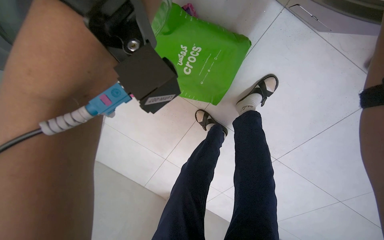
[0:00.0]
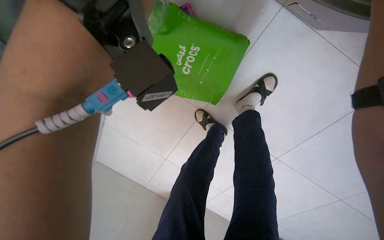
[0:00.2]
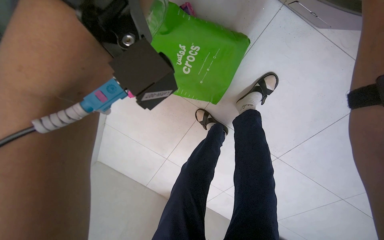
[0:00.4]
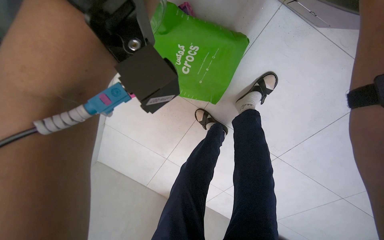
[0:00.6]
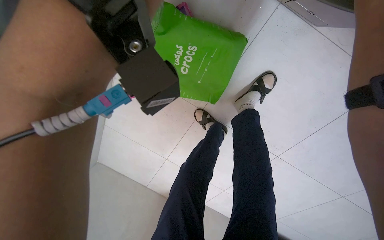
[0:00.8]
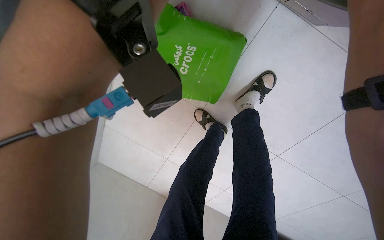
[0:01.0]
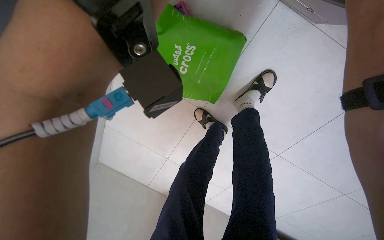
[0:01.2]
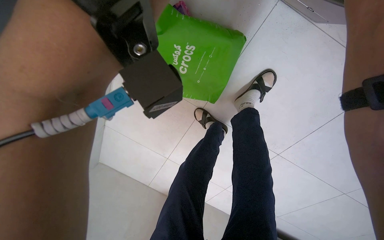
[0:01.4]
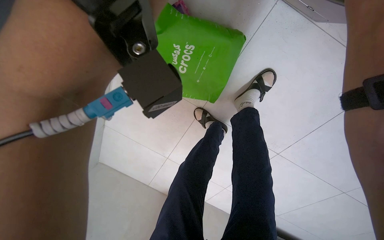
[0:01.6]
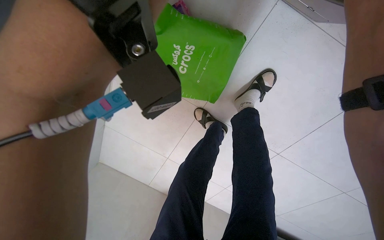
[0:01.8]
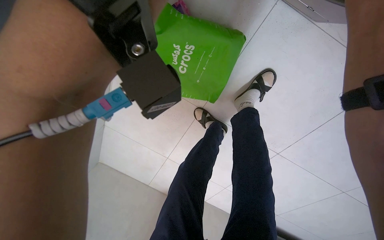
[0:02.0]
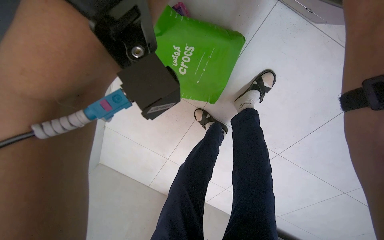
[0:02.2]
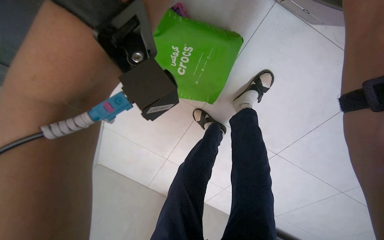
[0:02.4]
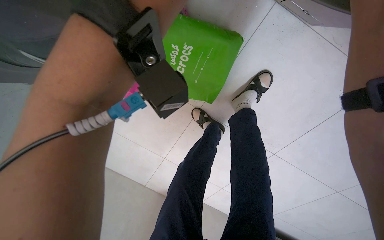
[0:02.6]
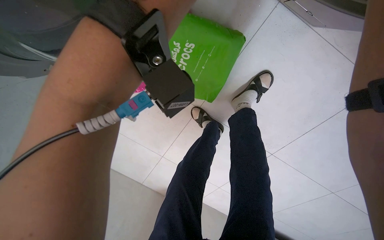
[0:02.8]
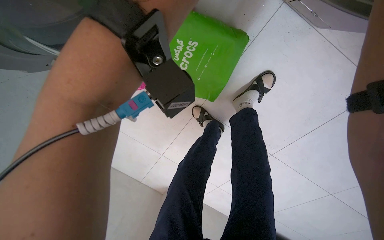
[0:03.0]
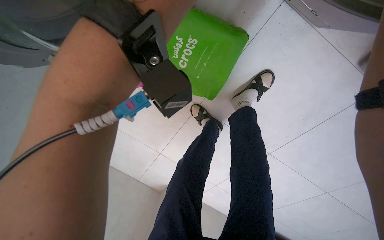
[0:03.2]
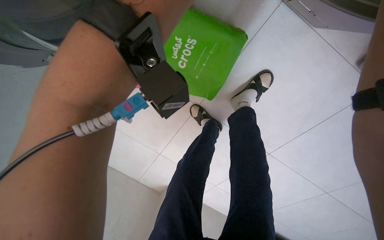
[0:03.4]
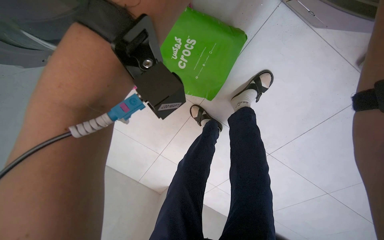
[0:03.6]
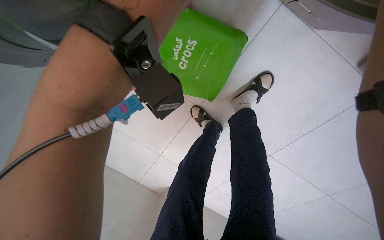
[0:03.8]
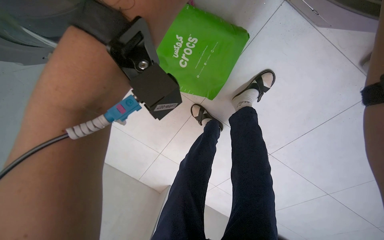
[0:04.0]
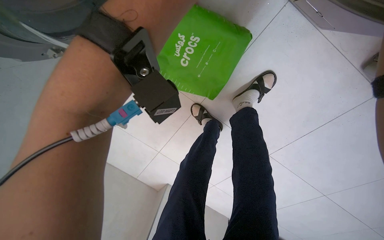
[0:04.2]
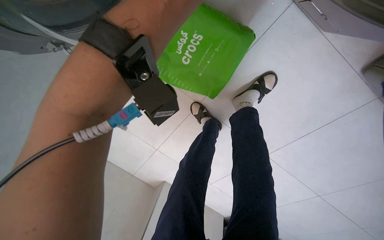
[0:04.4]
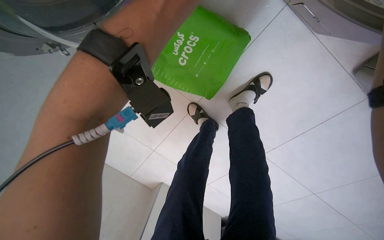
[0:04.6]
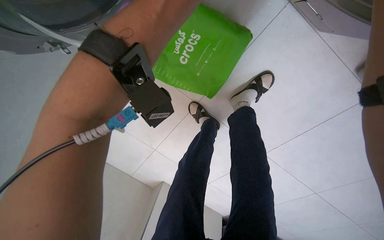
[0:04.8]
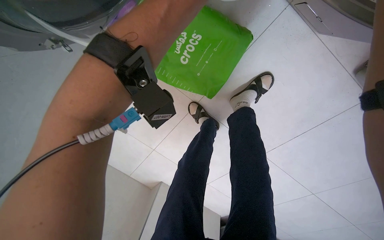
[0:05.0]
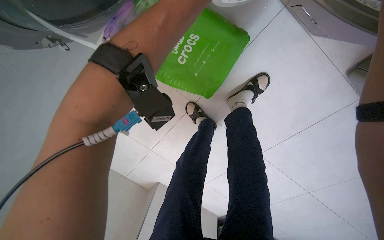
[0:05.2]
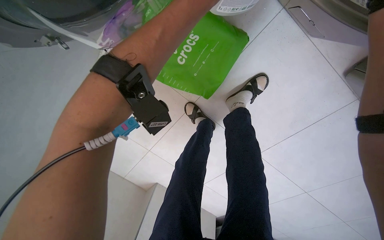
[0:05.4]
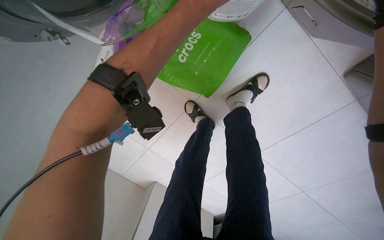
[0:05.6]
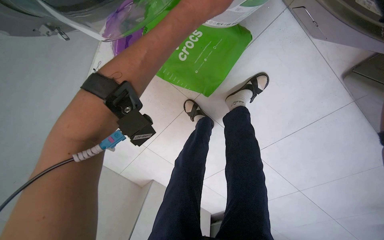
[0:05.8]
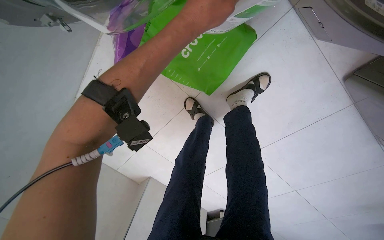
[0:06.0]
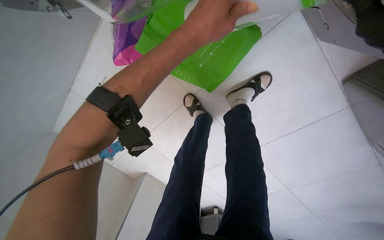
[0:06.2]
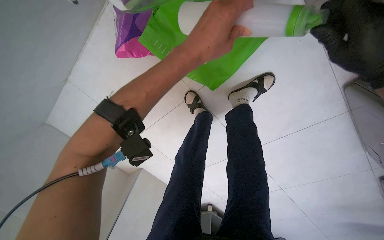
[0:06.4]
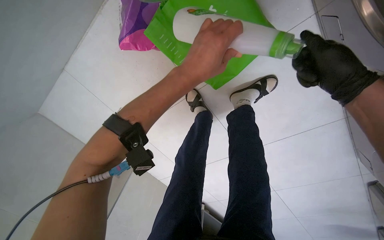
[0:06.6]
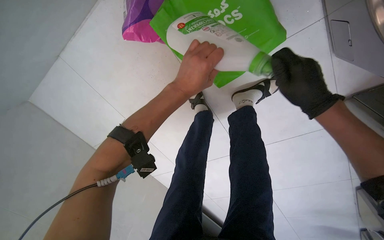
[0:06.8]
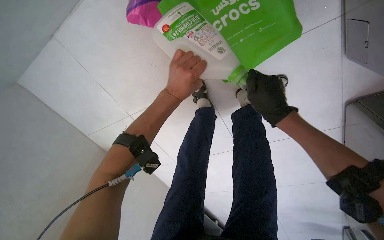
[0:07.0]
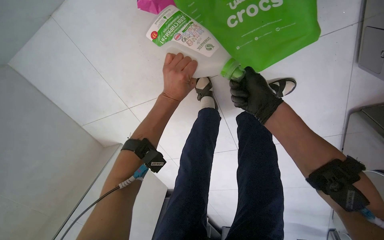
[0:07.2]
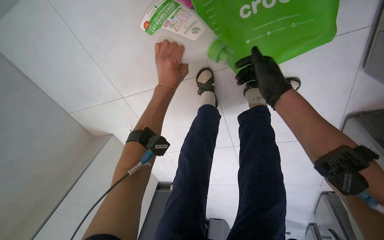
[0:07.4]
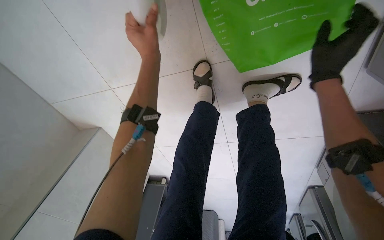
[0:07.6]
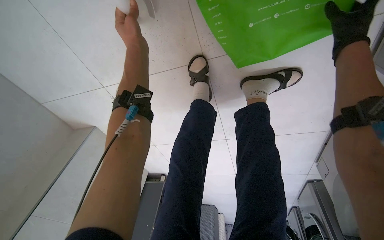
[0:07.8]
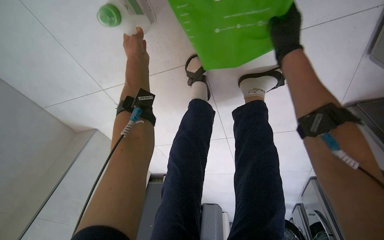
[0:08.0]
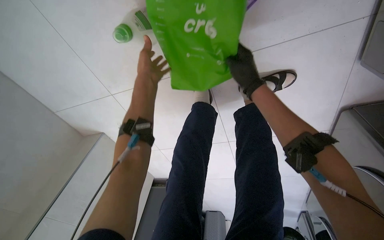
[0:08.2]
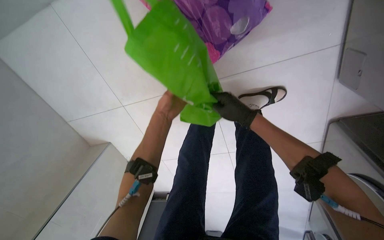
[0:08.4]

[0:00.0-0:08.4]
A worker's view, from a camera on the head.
Job: managing laundry.
The whole recording: Adding detergent to washing machine. The worker measures and pours detergent into the washing machine.
0:07.0 to 0:08.4: The left hand goes about 10 cm to the left, and goes up the picture and returns, some 15 cm each way. The right hand travels to the right and back again, some 15 cm each way.

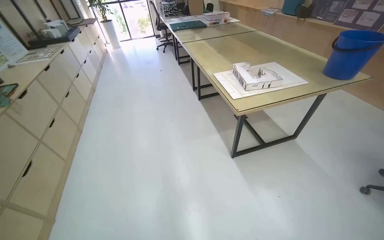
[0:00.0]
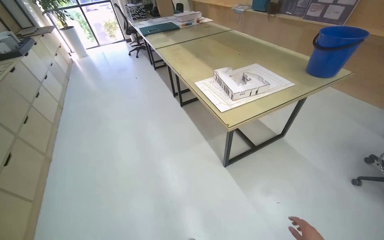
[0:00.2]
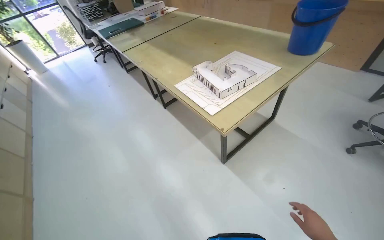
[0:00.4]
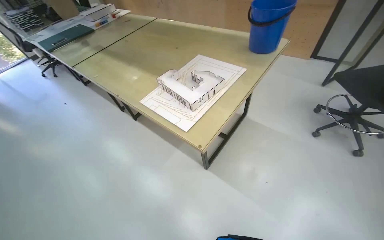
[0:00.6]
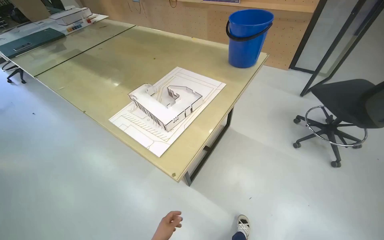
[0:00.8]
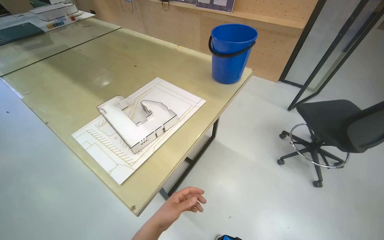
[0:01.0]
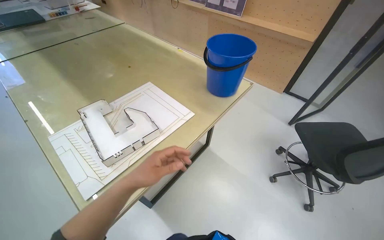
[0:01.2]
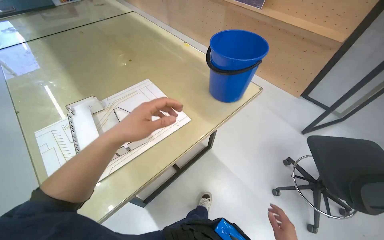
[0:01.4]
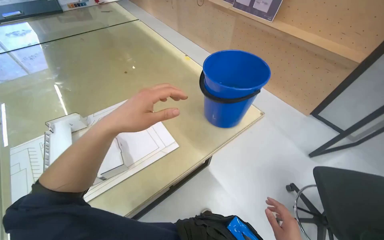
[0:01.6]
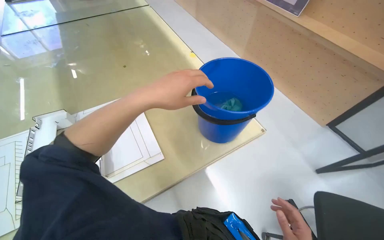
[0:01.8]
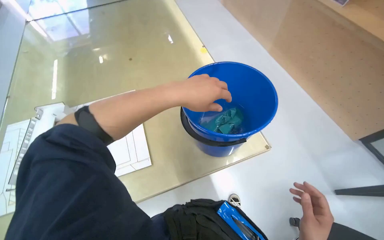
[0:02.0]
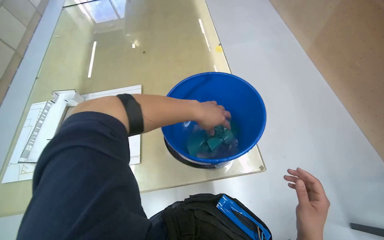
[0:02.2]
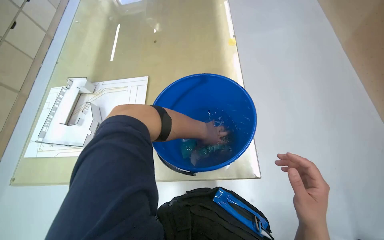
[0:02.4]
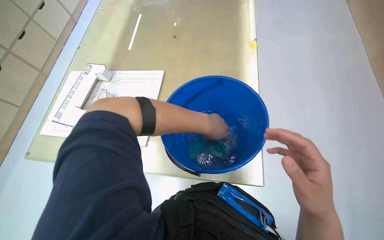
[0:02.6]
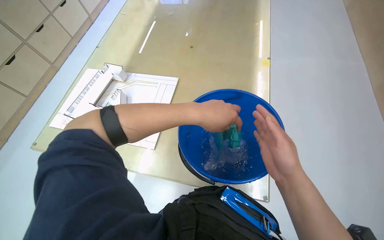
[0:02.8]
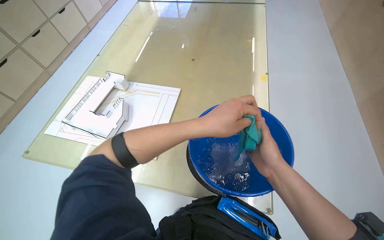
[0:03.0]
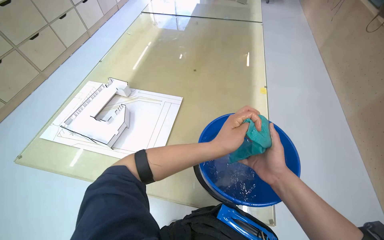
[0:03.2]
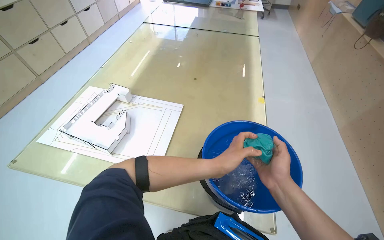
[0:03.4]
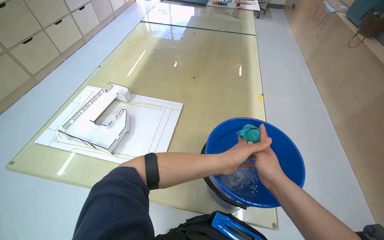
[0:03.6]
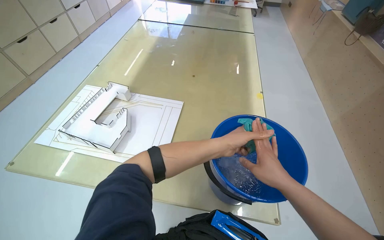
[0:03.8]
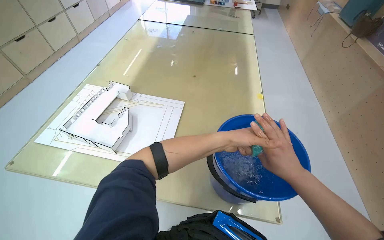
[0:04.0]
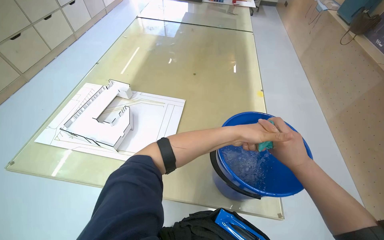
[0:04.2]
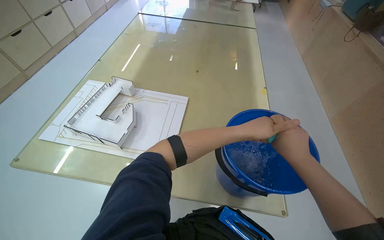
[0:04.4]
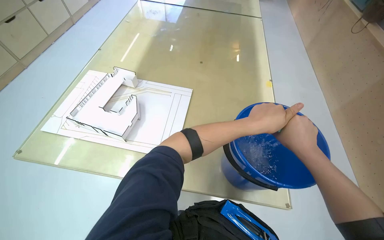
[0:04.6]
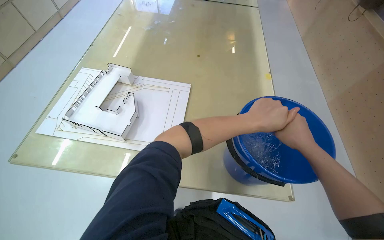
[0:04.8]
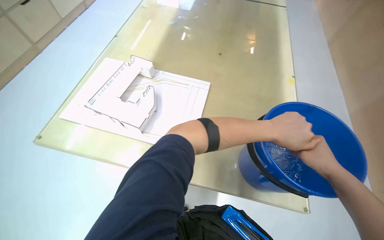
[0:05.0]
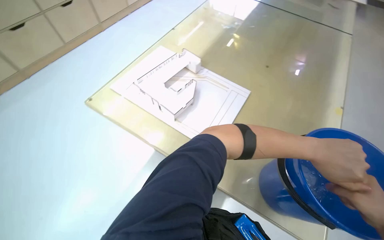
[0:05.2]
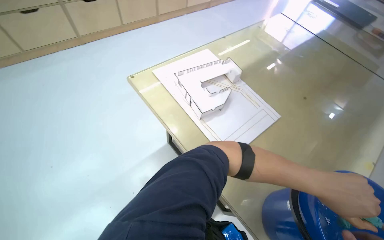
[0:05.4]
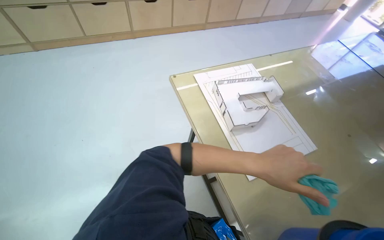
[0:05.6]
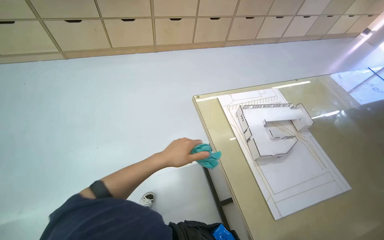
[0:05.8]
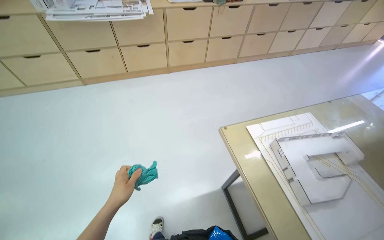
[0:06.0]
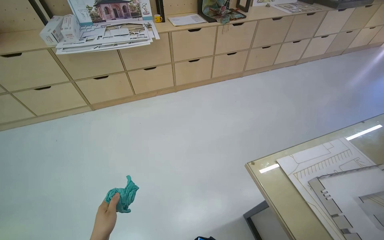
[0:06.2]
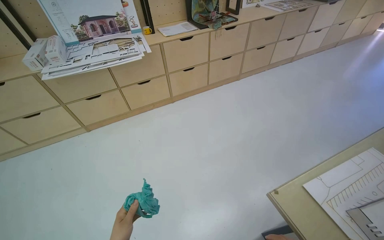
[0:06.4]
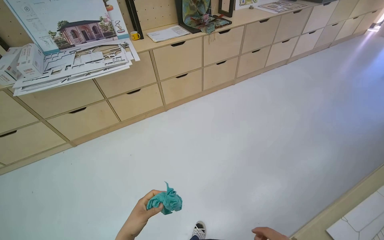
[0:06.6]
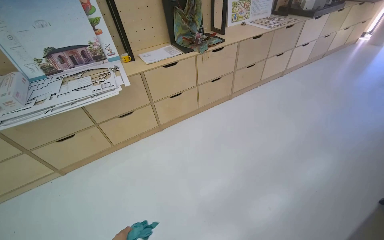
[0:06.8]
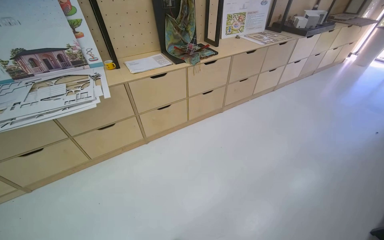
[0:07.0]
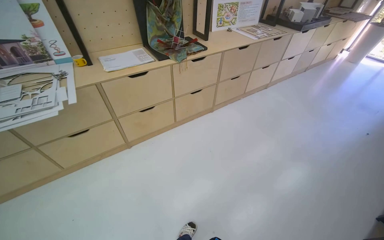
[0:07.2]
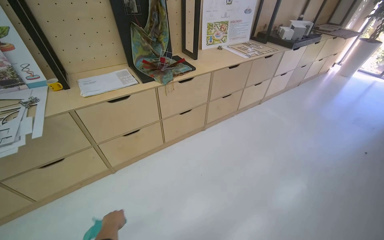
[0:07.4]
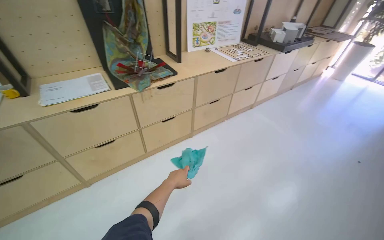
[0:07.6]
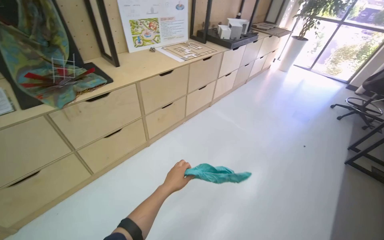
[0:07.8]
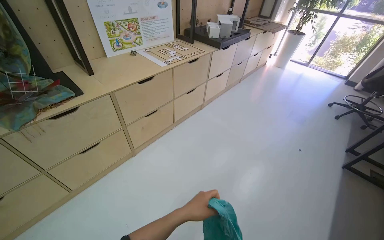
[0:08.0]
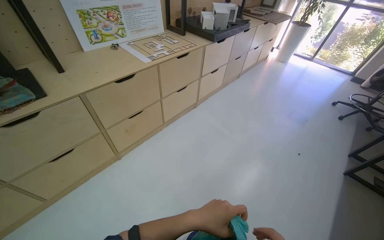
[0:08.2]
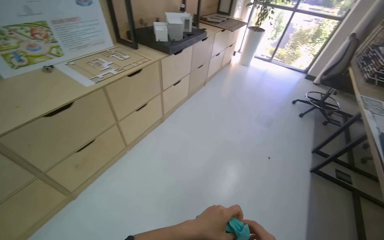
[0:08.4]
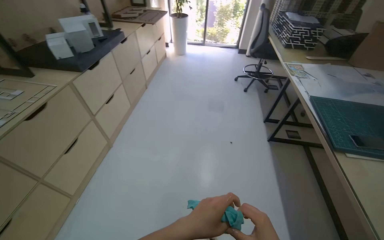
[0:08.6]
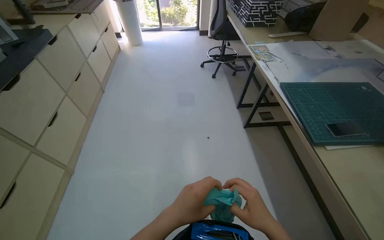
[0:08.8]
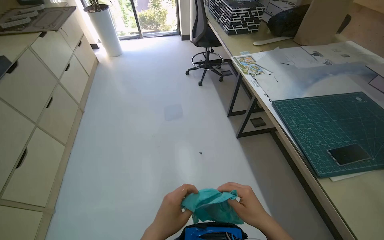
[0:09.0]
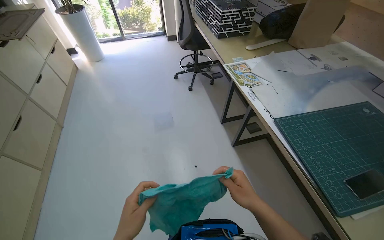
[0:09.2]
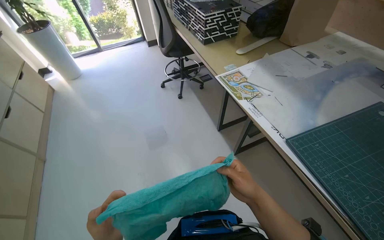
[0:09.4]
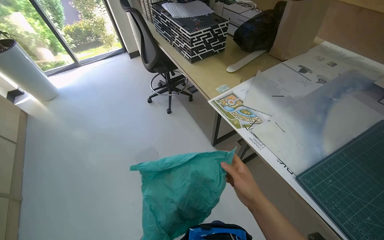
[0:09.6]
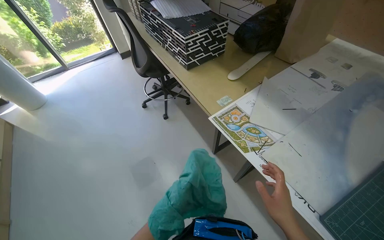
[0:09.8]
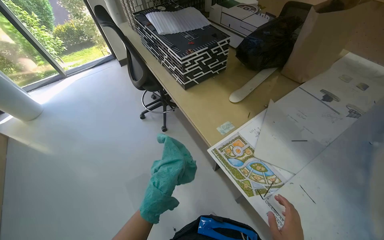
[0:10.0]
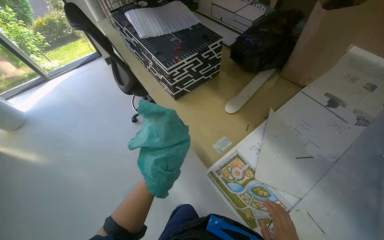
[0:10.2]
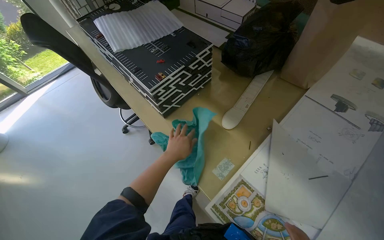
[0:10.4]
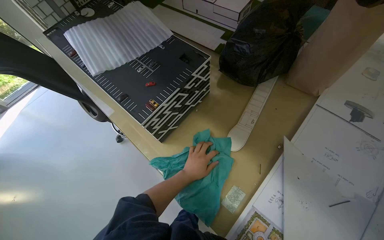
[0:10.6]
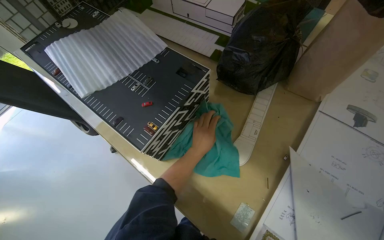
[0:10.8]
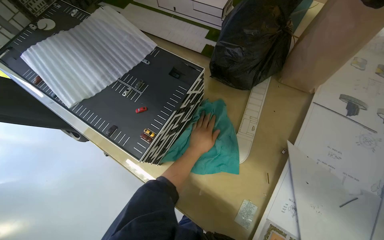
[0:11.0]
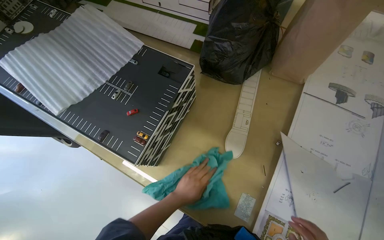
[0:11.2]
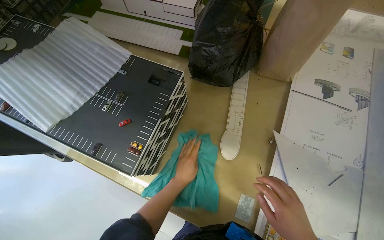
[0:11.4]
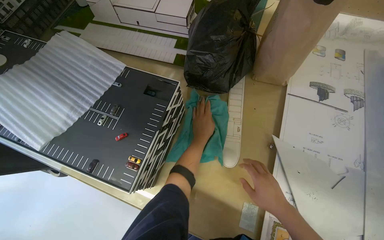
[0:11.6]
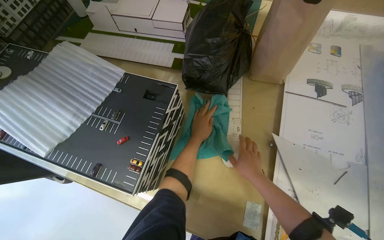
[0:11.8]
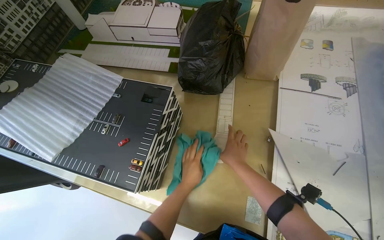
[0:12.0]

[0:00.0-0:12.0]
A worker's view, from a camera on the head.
Job: wiping surfaces.
The whole recording: Wiping surfaces with a cloth. The worker prepares a cloth and wipes various surfaces on the desk.
0:00.0 to 0:01.6: The head travels approximately 1 m. The wearer's head swings about 20 degrees to the right.
0:01.6 to 0:03.0: The wearer looks roughly 35 degrees further to the left.
0:04.4 to 0:06.0: The wearer's head swings roughly 55 degrees to the left.
0:06.0 to 0:07.6: The wearer moves about 1.5 m. The camera pitches upward, by roughly 10 degrees.
0:07.6 to 0:09.0: The head travels some 1.5 m. The head turns to the right by approximately 70 degrees. The view tilts roughly 10 degrees downward.
0:09.0 to 0:10.4: The head travels about 1 m. The wearer looks some 30 degrees further to the right.
0:10.4 to 0:12.0: The scene turns roughly 30 degrees counterclockwise in the picture. The left hand swings up and down the picture, about 20 cm each way, with 3 reversals.
